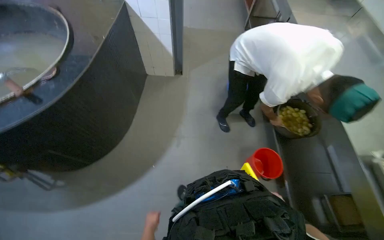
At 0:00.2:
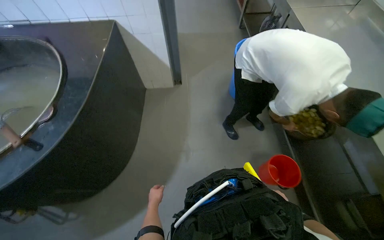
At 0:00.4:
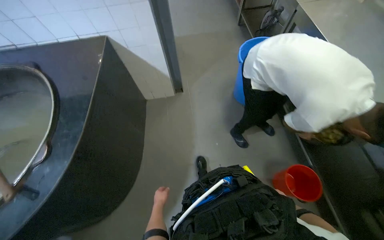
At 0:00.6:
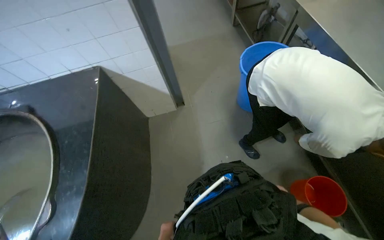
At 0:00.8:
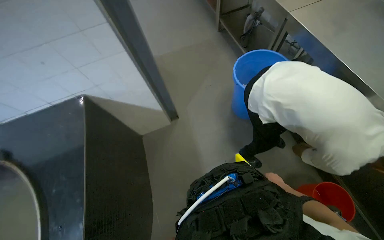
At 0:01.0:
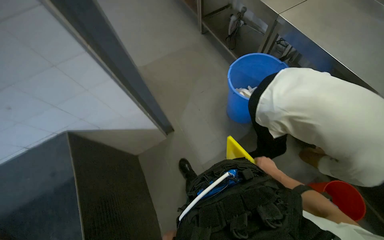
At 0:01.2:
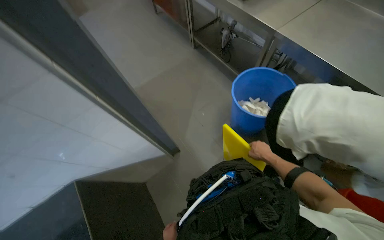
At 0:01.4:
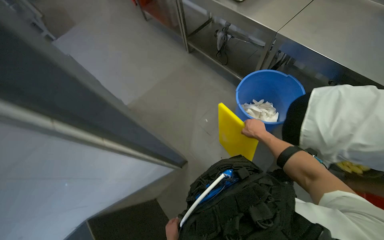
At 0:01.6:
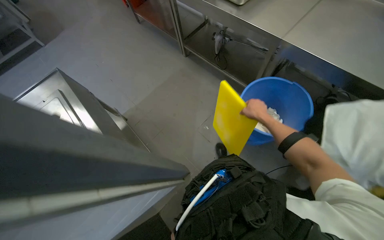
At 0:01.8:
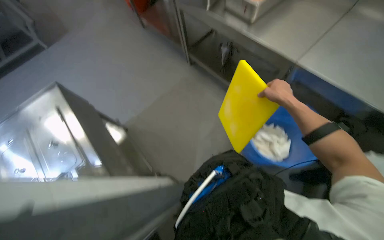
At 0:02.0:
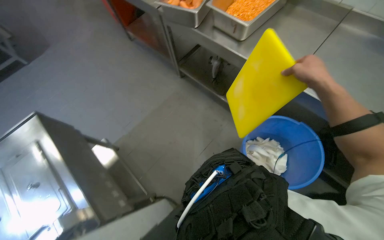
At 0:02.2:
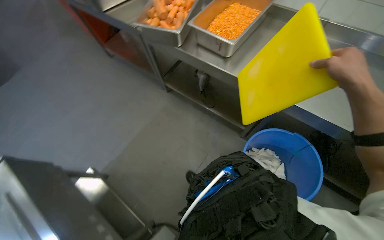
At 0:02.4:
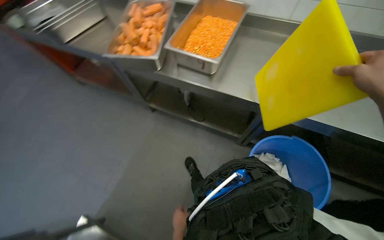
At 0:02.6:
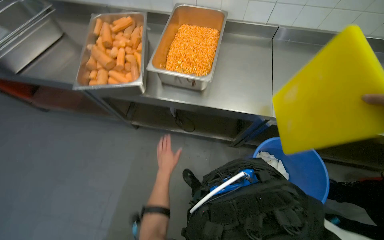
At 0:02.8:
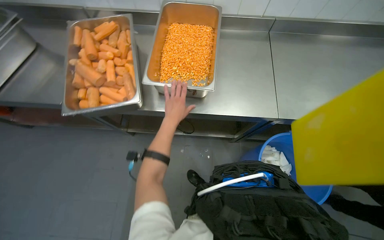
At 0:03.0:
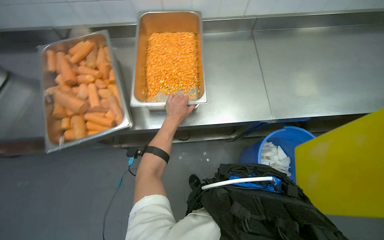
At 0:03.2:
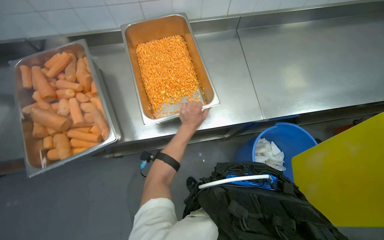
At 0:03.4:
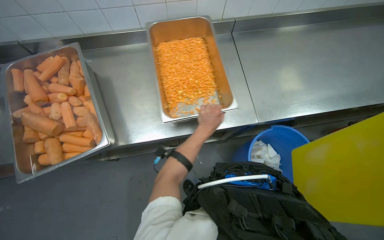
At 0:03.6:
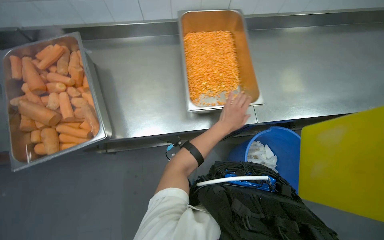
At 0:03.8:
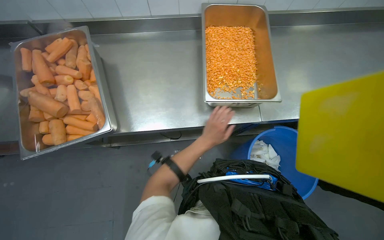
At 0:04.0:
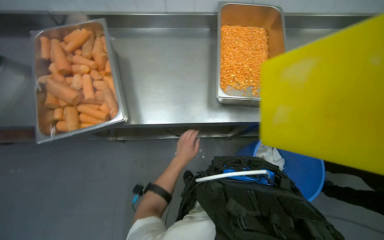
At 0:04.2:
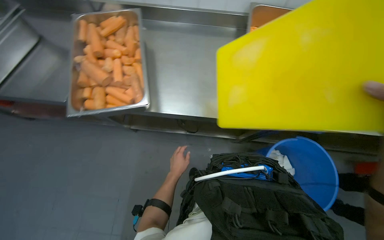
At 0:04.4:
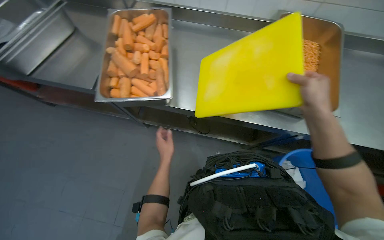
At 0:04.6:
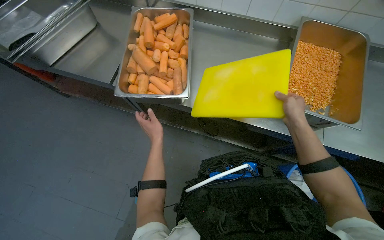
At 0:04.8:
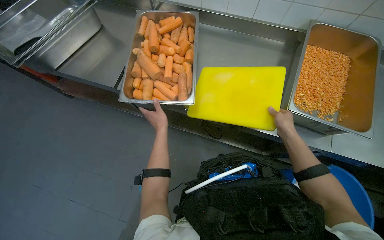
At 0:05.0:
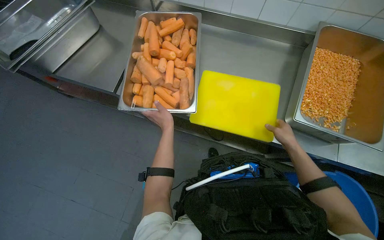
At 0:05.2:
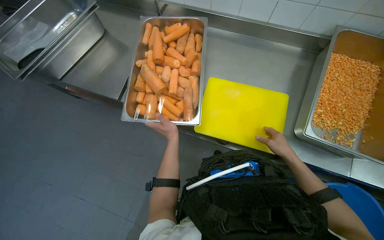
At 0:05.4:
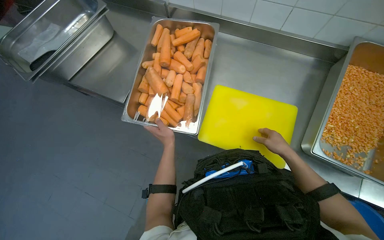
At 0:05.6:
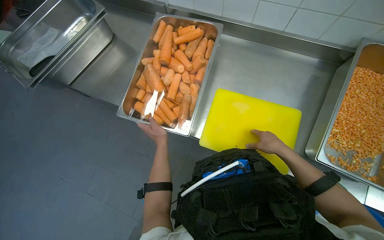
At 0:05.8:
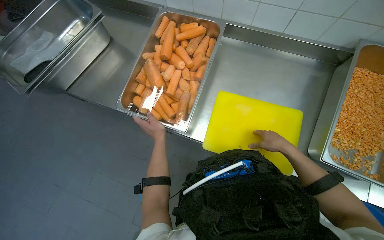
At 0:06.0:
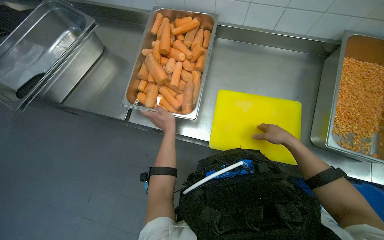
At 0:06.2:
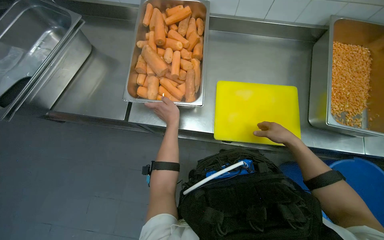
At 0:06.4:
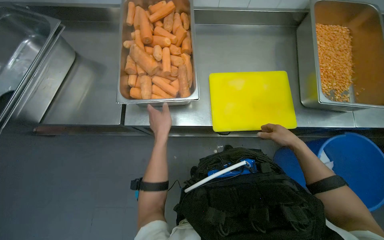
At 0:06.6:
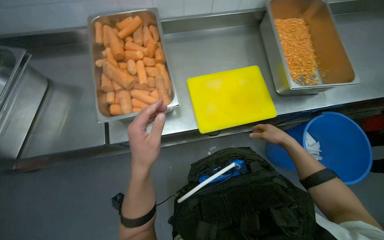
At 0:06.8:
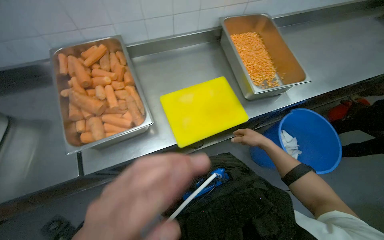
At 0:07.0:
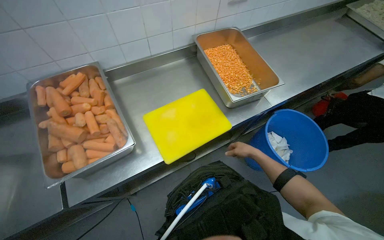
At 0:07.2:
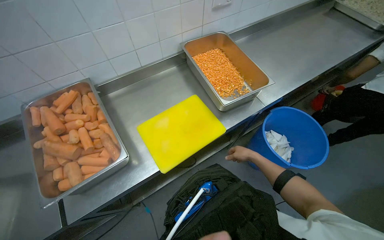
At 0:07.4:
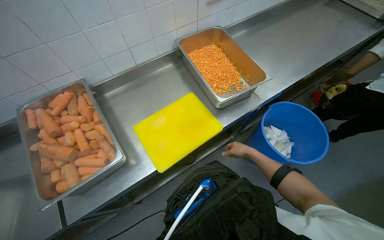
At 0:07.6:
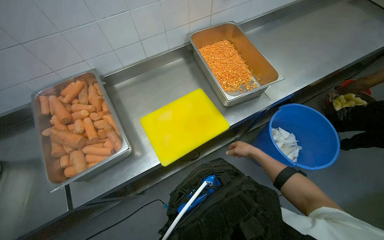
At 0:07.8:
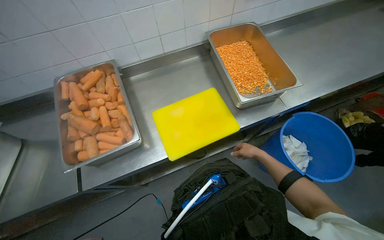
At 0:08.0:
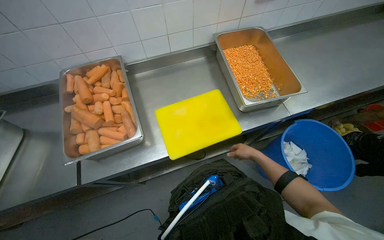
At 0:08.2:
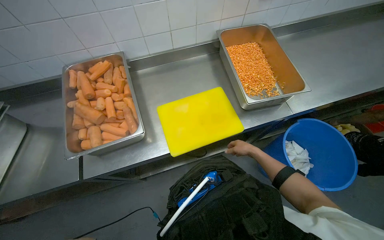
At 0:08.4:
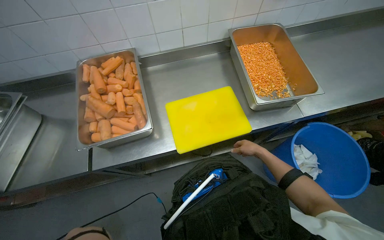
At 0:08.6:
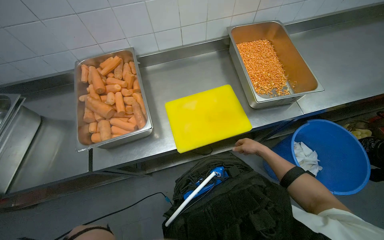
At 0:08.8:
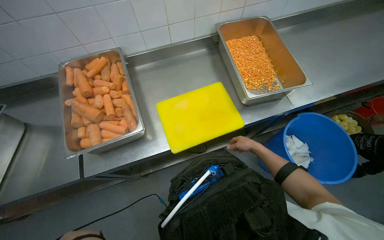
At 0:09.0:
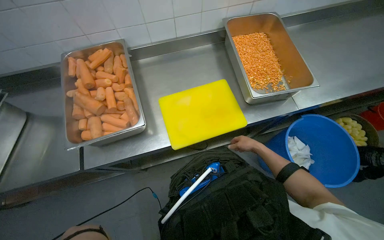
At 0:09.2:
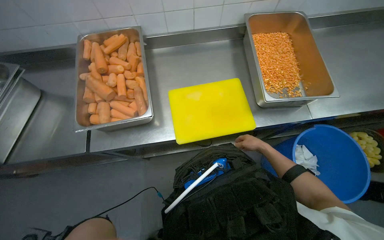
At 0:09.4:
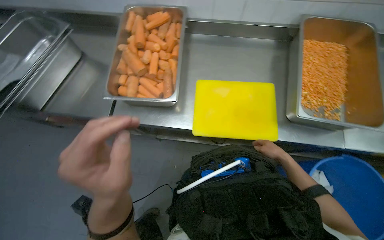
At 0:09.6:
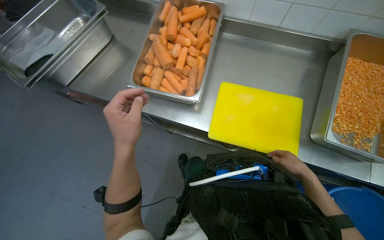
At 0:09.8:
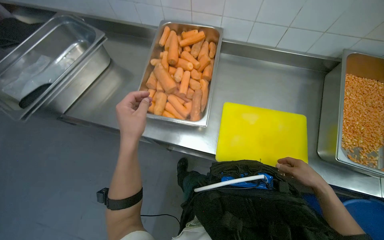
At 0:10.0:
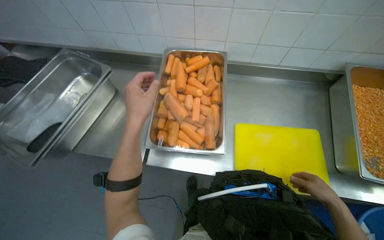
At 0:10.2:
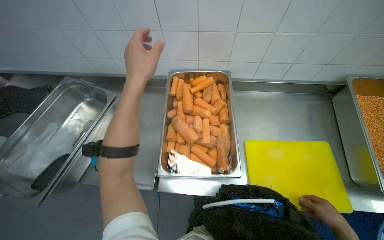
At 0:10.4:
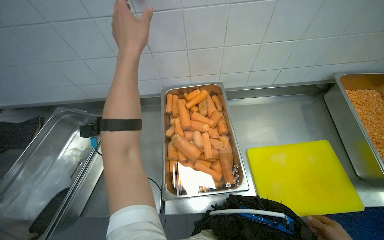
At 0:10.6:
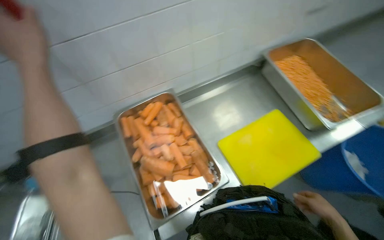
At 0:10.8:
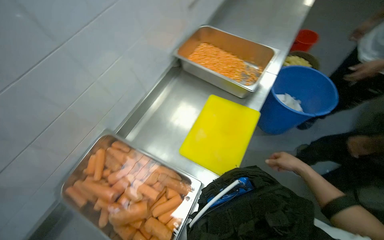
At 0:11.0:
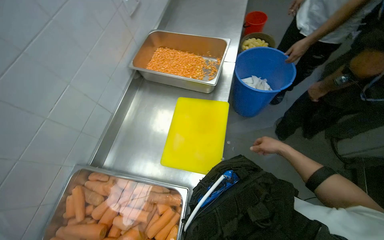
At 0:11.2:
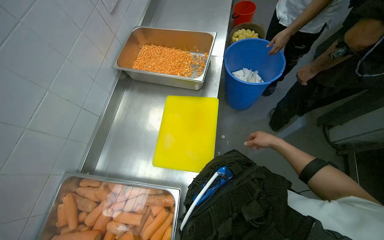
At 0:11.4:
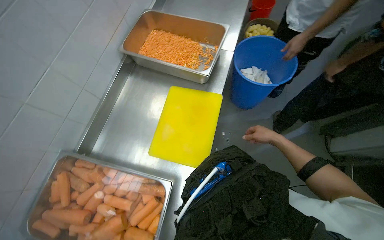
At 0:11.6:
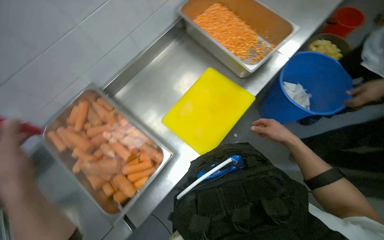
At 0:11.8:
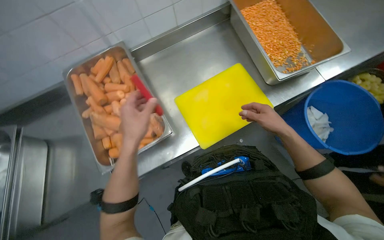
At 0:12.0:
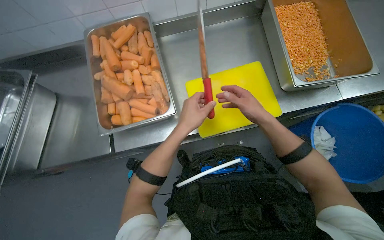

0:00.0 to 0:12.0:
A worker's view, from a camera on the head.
Job: preparing food.
The whole recording: Preparing and cutting carrots. The worker sets up a cutting board and knife, then begins cutting carrots.
0:00.0 to 0:01.6: The wearer moves approximately 1.5 m. The wearer looks some 45 degrees further to the right.
0:01.6 to 0:03.0: The camera travels about 1 m. The wearer looks about 50 degrees further to the right.
0:03.0 to 0:04.4: The left hand shifts approximately 30 cm down the picture.
0:04.4 to 0:06.0: The right hand goes some 30 cm farther from the camera. Meanwhile the left hand moves up the picture, approximately 20 cm.
0:06.0 to 0:07.6: The wearer looks some 40 degrees further to the right.
0:10.4 to 0:12.0: The view pans to the right by roughly 20 degrees. The camera pitches downward, by about 15 degrees.

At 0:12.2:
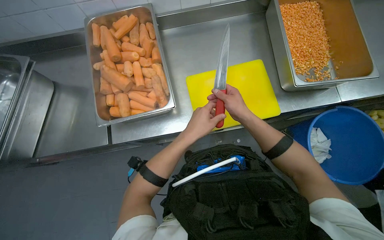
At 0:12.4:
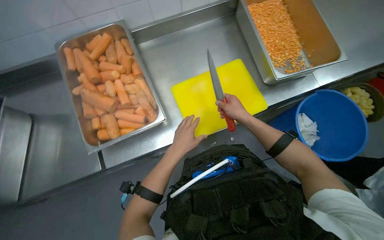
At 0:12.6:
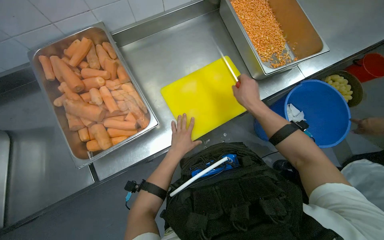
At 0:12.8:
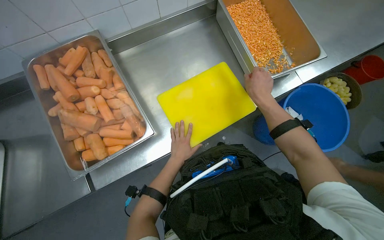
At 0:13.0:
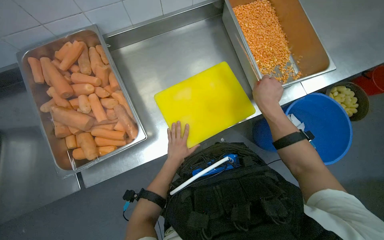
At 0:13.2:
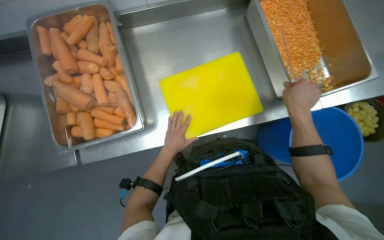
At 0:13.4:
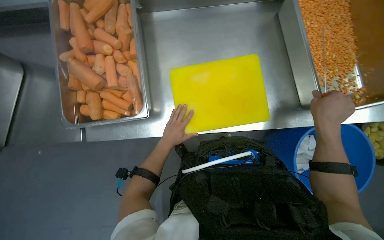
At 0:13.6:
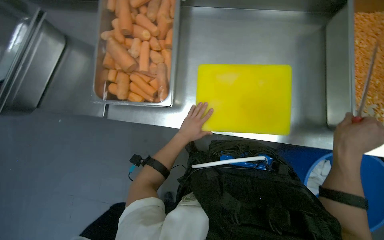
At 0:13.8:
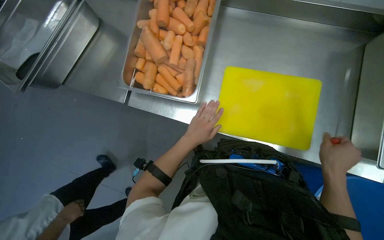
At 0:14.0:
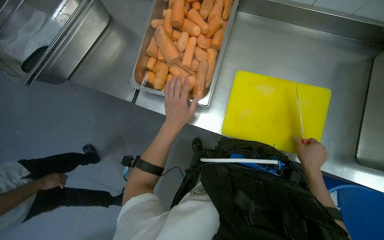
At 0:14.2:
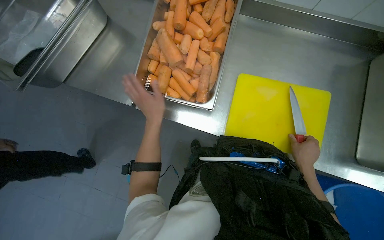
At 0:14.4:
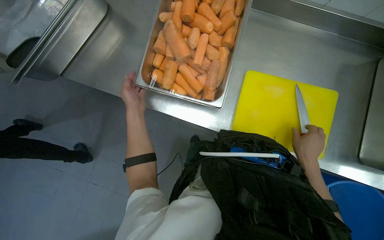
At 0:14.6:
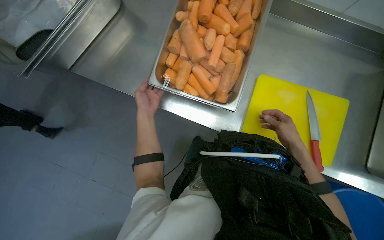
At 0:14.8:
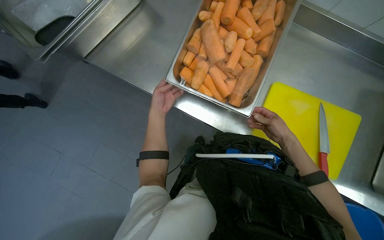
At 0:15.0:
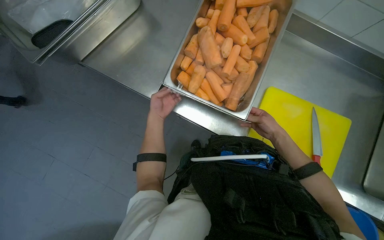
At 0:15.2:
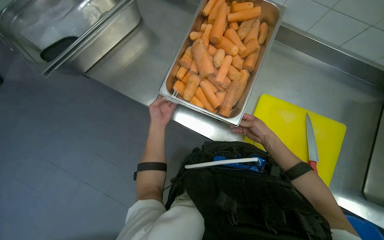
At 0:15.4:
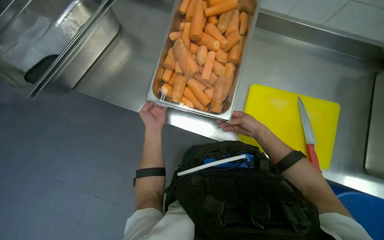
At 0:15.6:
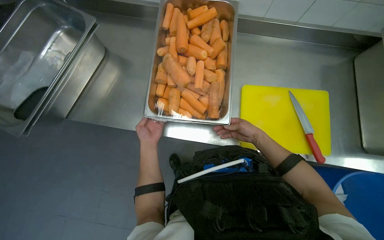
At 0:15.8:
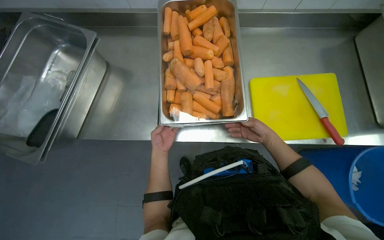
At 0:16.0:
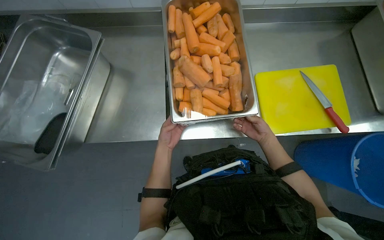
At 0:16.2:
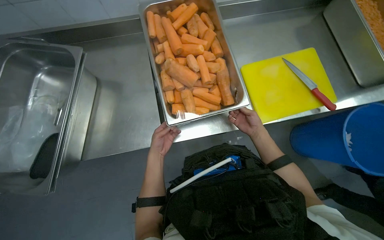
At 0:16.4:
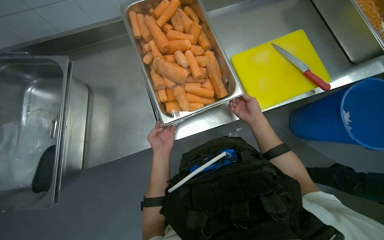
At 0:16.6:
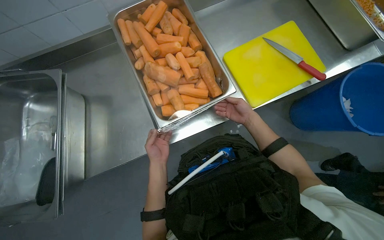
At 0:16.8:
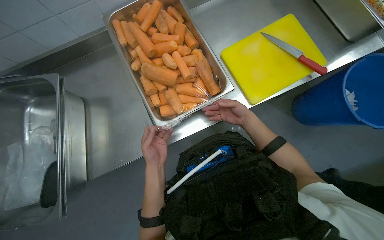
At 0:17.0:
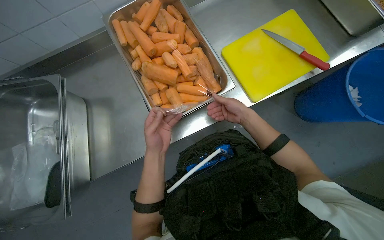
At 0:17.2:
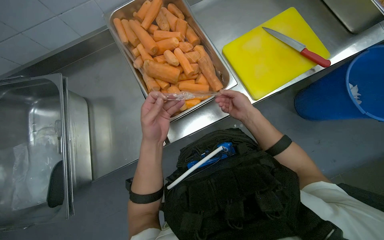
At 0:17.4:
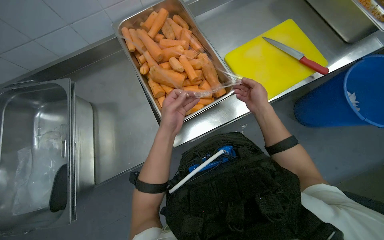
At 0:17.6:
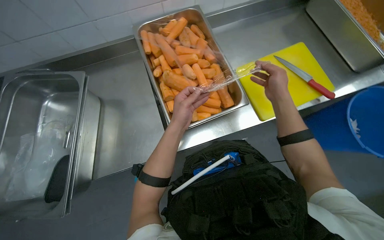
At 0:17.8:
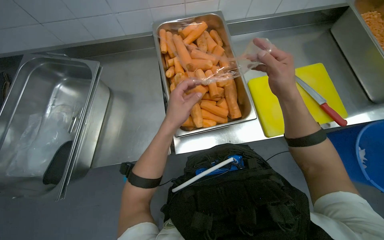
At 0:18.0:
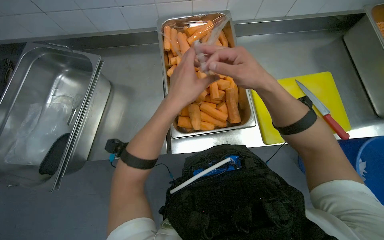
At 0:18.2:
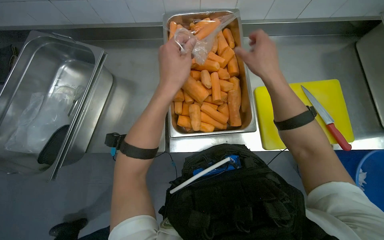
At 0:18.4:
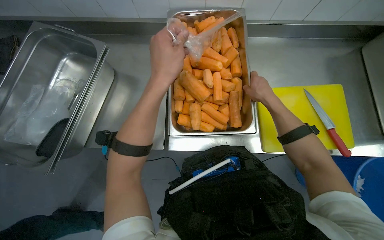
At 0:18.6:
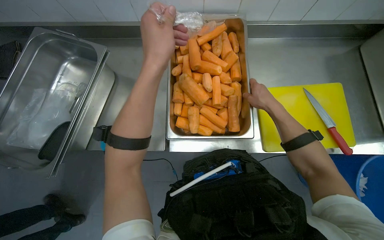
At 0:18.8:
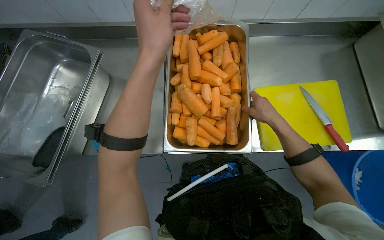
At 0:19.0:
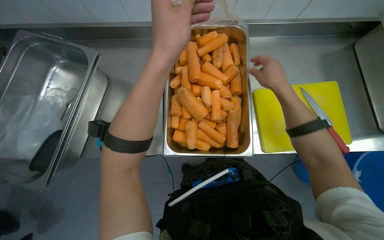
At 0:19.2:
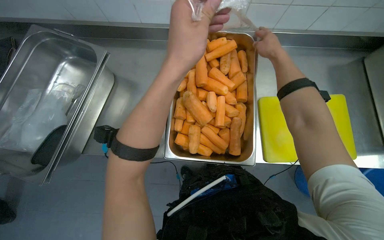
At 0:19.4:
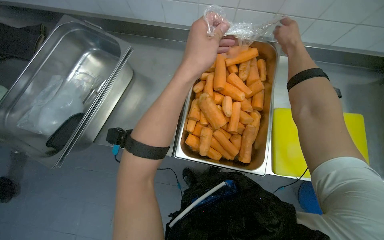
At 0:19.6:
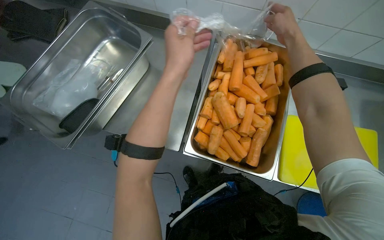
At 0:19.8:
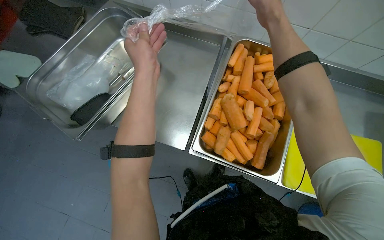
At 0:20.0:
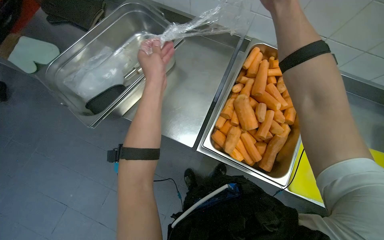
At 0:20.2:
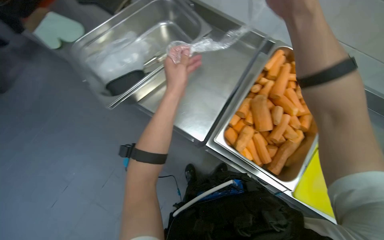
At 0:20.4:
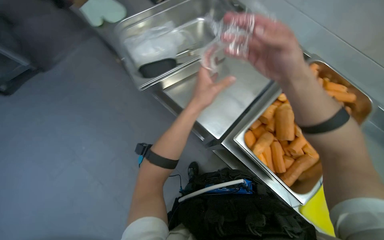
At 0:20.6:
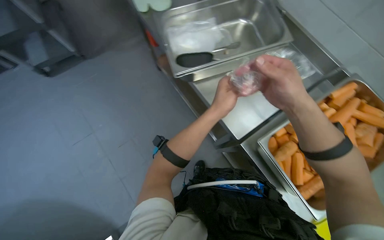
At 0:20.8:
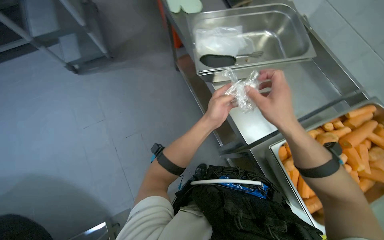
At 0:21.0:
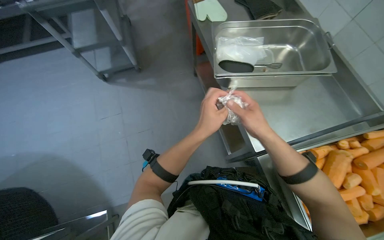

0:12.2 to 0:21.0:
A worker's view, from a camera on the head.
Job: preparing food.
The whole recording: Preparing and cutting carrots. The worker sets up a cutting board and knife, then begins cutting carrots.
0:13.6 to 0:15.2: The left hand heads to the left and nearer to the camera, covering approximately 30 cm. Meanwhile the right hand is displaced to the left and farther from the camera by roughly 35 cm.
0:15.2 to 0:16.6: Everything in view rotates approximately 45 degrees counterclockwise.
0:16.6 to 0:18.0: The left hand moves nearer to the camera and up the picture, approximately 25 cm; the right hand goes some 30 cm nearer to the camera, to the left and up the picture.
0:18.0 to 0:19.6: The right hand moves up the picture, roughly 30 cm; the left hand moves up the picture, about 10 cm.
0:19.6 to 0:21.0: The wearer's head swings some 55 degrees to the left.
